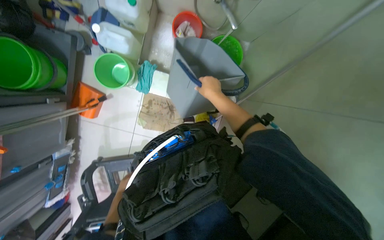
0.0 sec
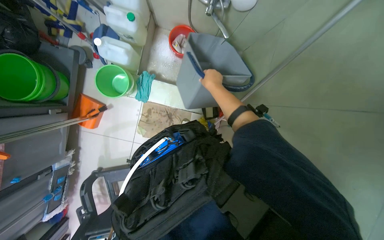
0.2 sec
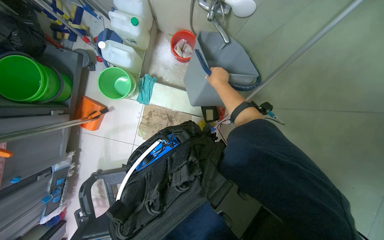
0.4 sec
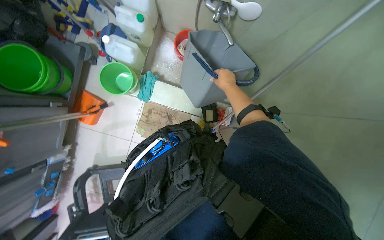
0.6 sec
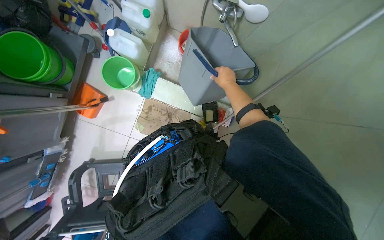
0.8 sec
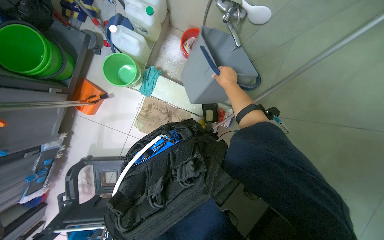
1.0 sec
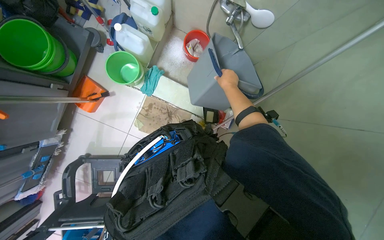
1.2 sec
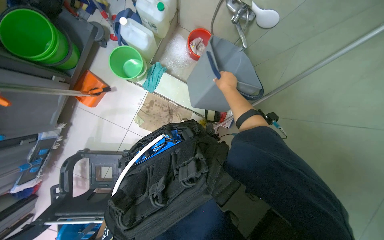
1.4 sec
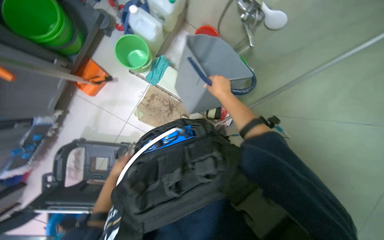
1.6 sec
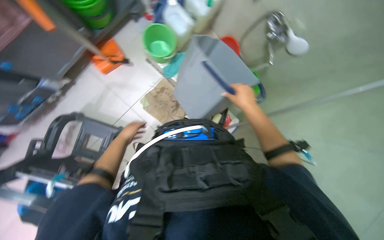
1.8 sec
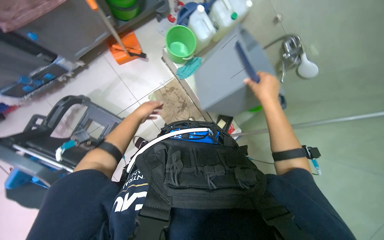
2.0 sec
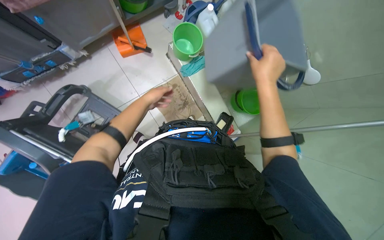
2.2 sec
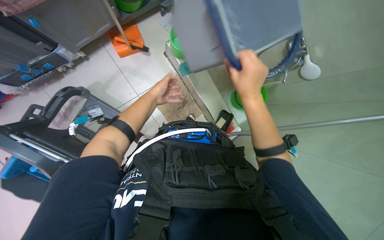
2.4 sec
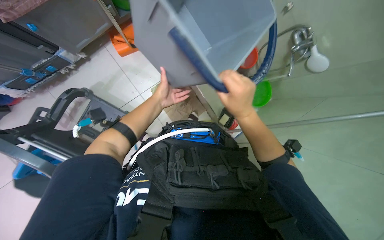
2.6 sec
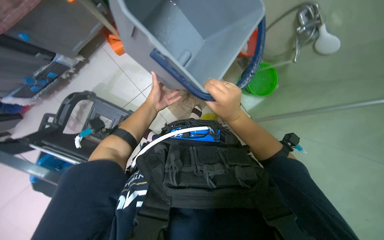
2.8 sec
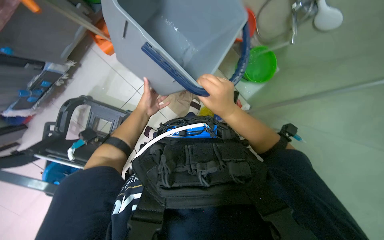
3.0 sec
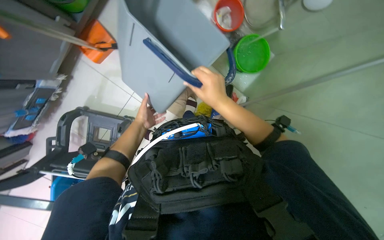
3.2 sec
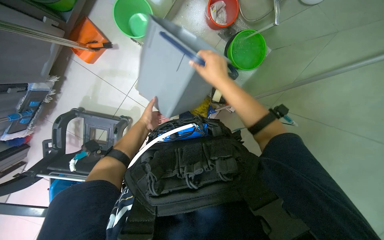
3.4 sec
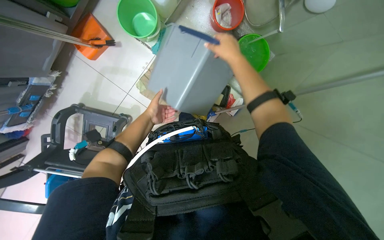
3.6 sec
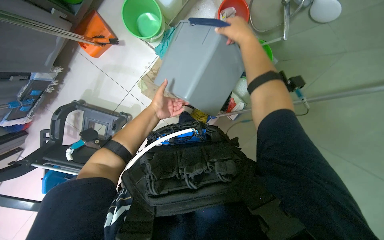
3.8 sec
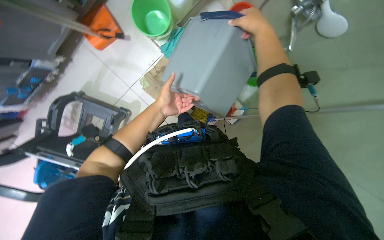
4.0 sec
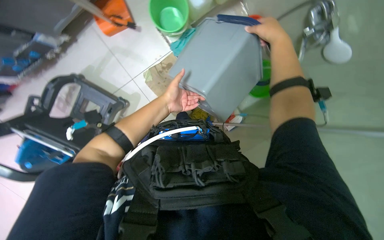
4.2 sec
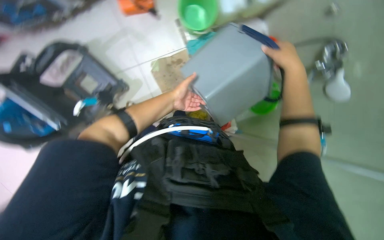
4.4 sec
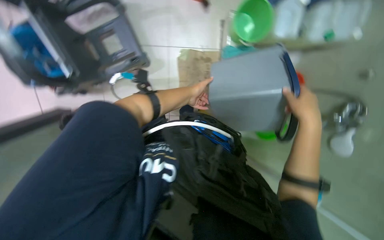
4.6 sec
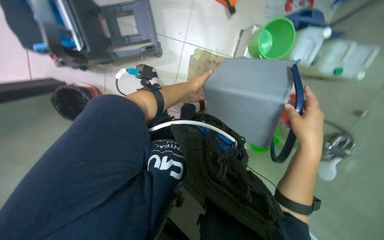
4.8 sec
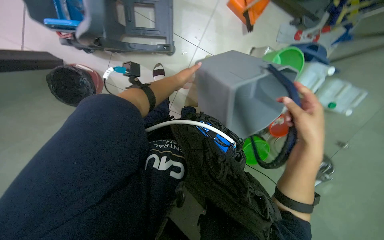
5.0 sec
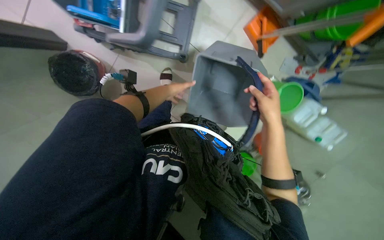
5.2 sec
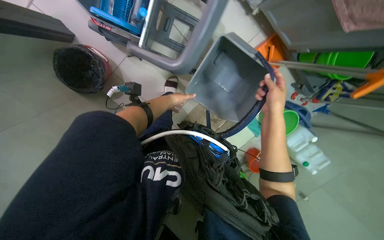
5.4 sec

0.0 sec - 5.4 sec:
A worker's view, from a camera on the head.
Job: organizing items.
The whole recording: Cleaning and organizing cleaning supplies. The worker cleans and organizes various buckets and the mop wringer on the cleaning cart.
2.8 sec - 4.0 sec: The left hand moves roughly 15 cm farther from the camera and comes back, while the right hand heads up the picture, covering roughly 25 cm.
4.0 sec - 5.4 sec: The view swings some 20 degrees to the right. Everything in view rotates some 90 degrees clockwise.

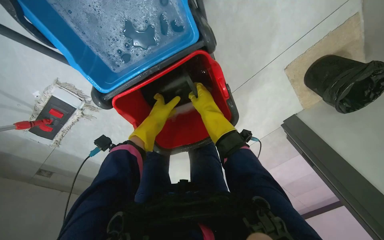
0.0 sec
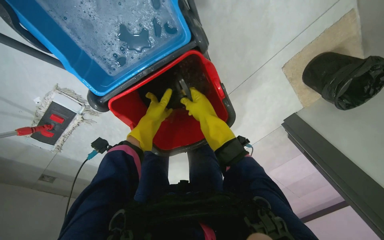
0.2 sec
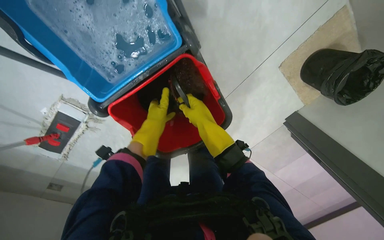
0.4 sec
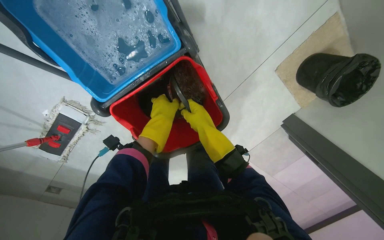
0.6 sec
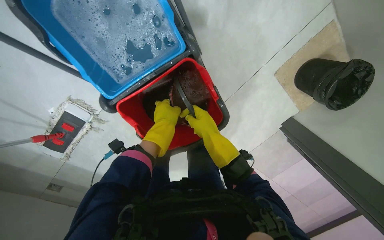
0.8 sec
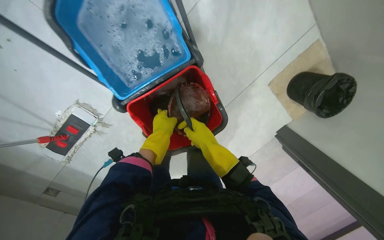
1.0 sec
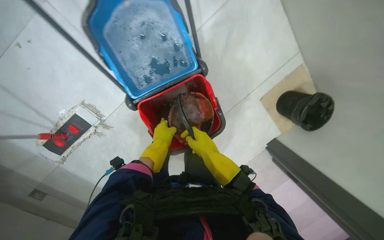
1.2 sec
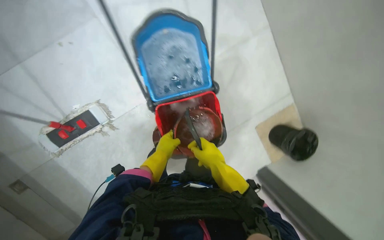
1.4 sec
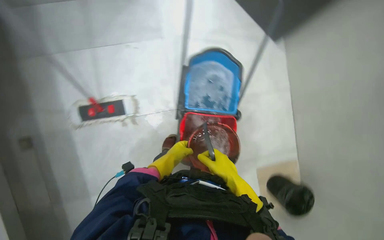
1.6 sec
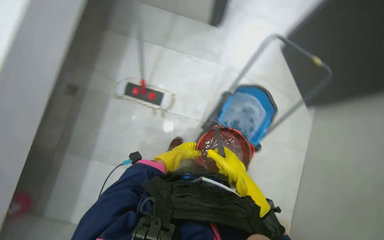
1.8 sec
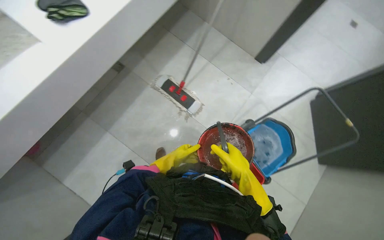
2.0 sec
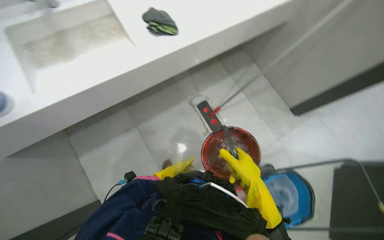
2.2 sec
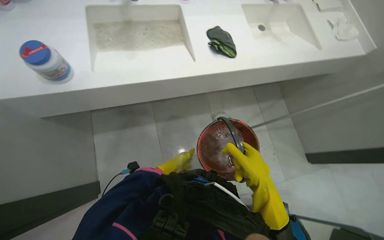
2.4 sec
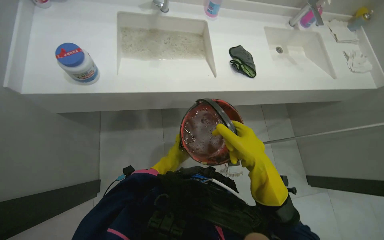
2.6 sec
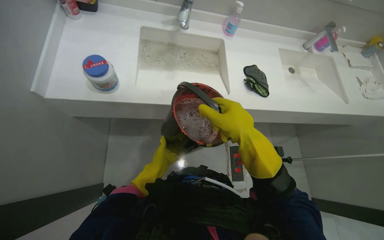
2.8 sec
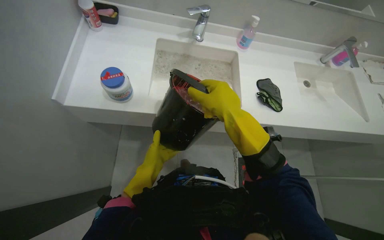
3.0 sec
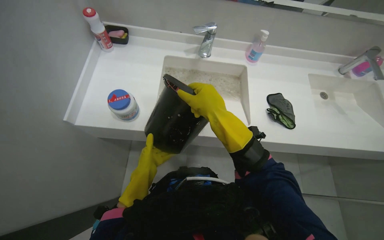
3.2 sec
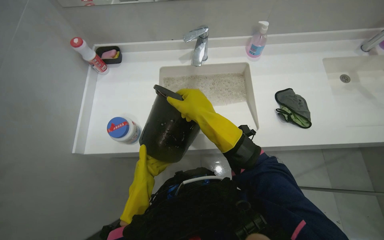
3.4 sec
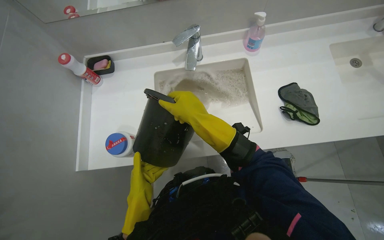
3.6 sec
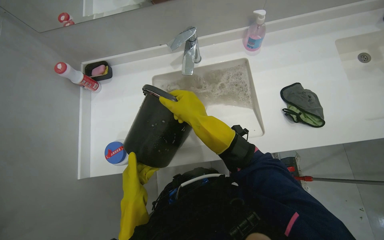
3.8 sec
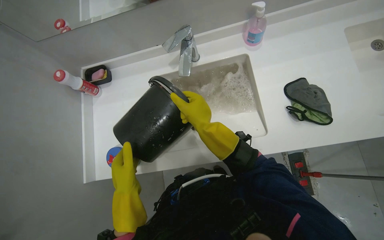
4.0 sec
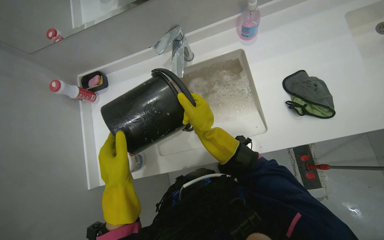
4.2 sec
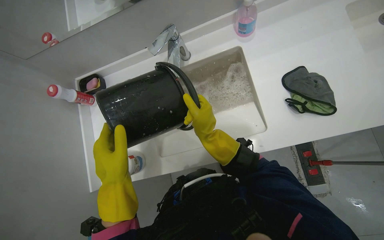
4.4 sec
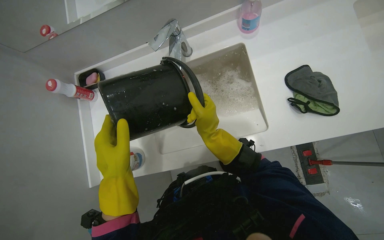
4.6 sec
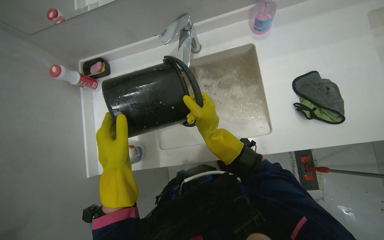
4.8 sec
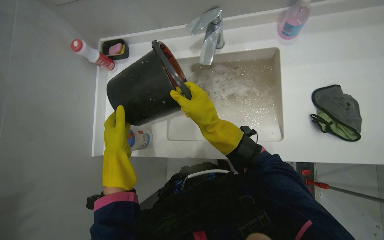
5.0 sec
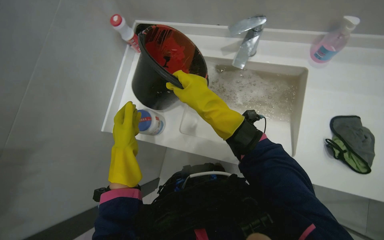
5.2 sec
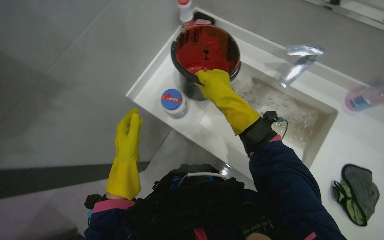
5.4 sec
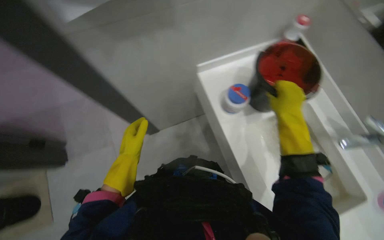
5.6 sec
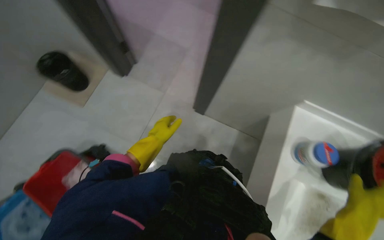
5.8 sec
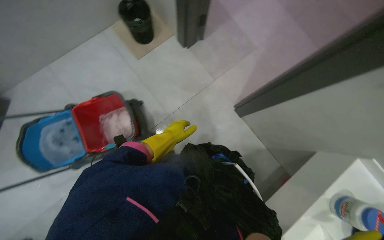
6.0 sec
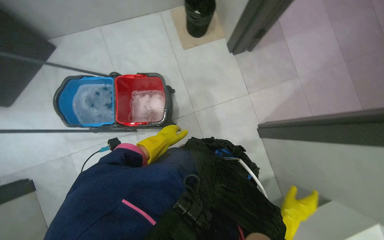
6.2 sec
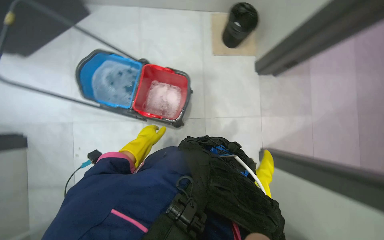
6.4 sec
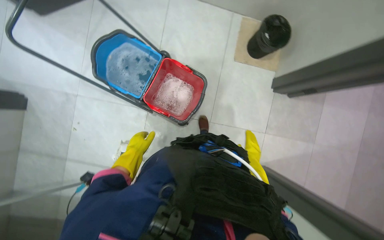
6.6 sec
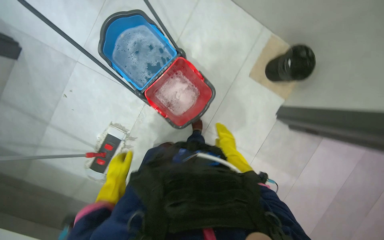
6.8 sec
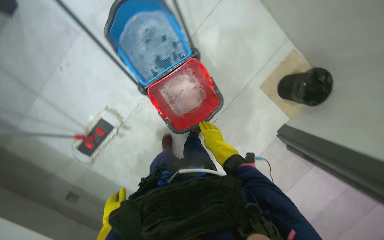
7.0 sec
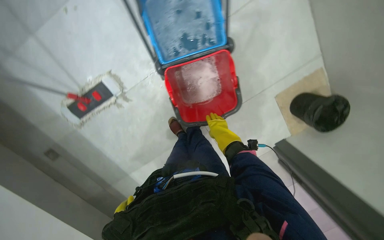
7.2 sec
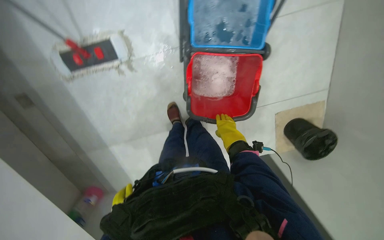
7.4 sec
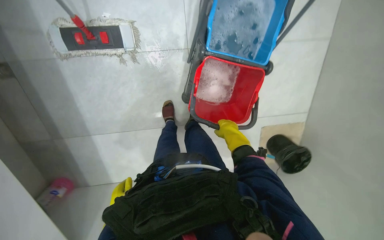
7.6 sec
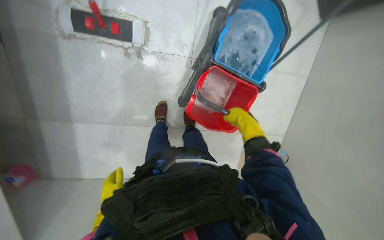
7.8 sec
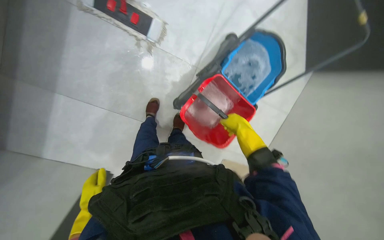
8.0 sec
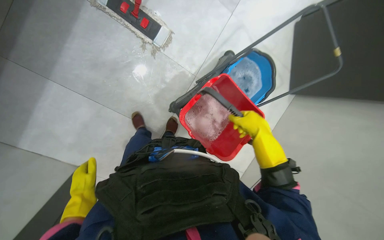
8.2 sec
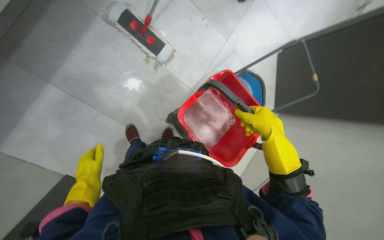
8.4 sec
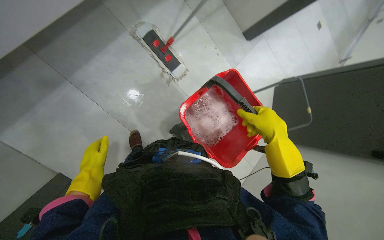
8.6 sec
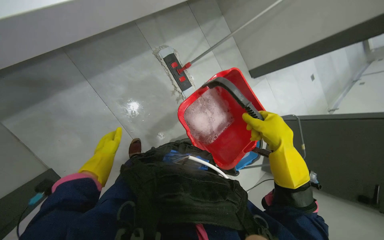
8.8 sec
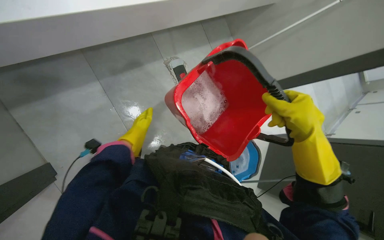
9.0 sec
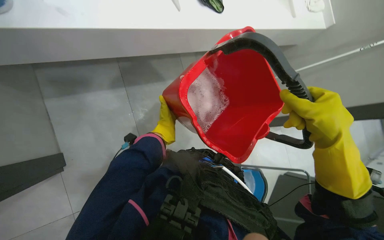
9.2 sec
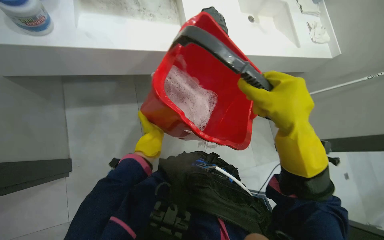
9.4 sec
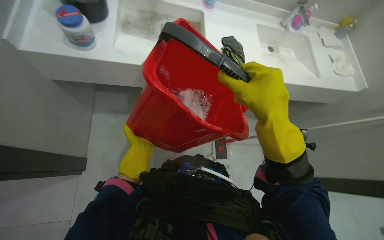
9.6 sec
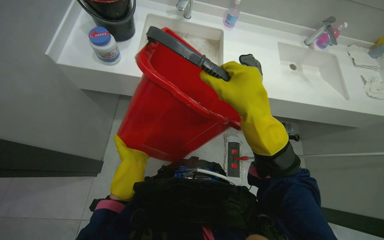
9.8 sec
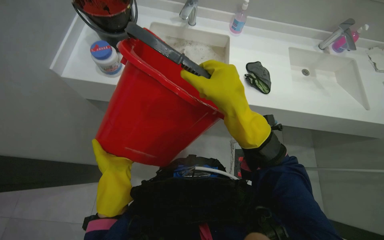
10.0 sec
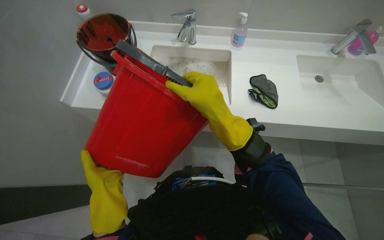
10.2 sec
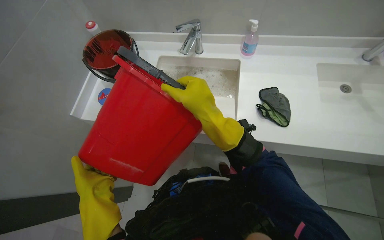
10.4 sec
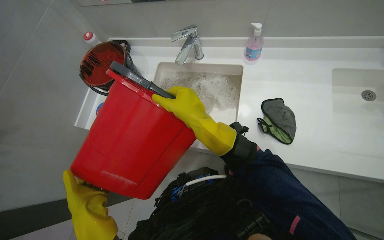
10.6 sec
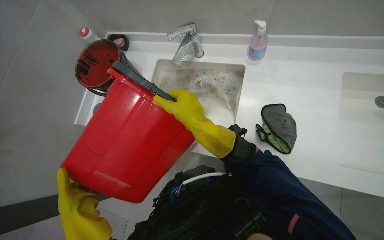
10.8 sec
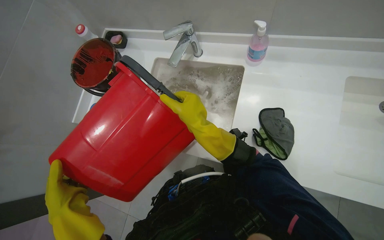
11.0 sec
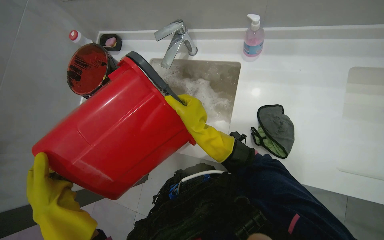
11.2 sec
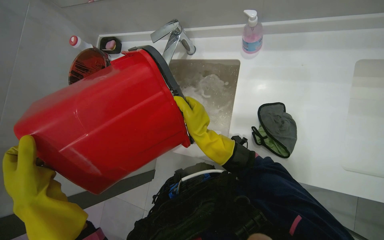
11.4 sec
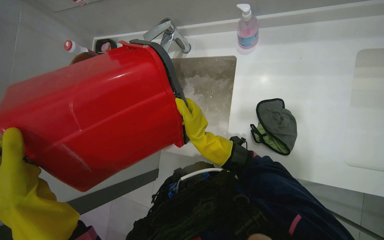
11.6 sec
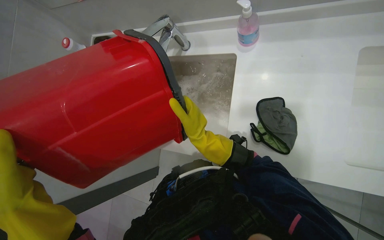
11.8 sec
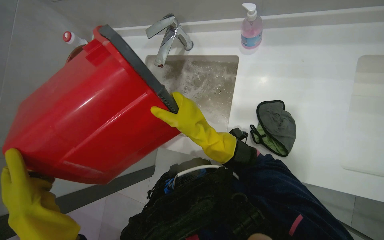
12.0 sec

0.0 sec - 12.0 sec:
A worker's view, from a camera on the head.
Job: preparing cleaning supplies.
The whole recording: Emptying and refilling cleaning buckets. The worker empties dirty water from cleaning buckets into the sink and refills a bucket with clean water.
0.0 sec - 1.6 sec: The camera is carried approximately 50 cm. The wearer looks approximately 35 degrees further upward. The scene turns approximately 30 degrees clockwise in the picture.
1.6 sec - 3.0 sec: The head travels approximately 60 cm. The wearer looks some 100 degrees further to the left. The camera pitches upward, by approximately 30 degrees.
3.0 sec - 4.4 sec: The view swings roughly 20 degrees to the left. The right hand travels farther from the camera by about 25 cm; the left hand shifts some 15 cm nearer to the camera.
4.4 sec - 6.0 sec: The wearer's head swings some 150 degrees to the left.
6.0 sec - 7.6 sec: The camera is carried about 50 cm. The view tips downward by some 15 degrees. The scene turns roughly 120 degrees clockwise in the picture.
7.6 sec - 9.0 sec: The wearer moves about 50 cm. The view swings roughly 25 degrees to the right. The view tilts roughly 45 degrees upward. The scene rotates clockwise by some 55 degrees.
9.0 sec - 10.4 sec: The head rotates roughly 45 degrees to the left. The wearer looks roughly 40 degrees further upward.

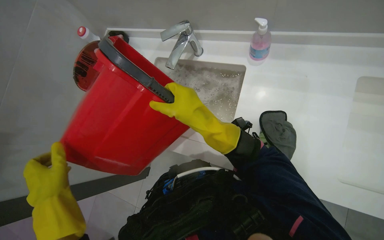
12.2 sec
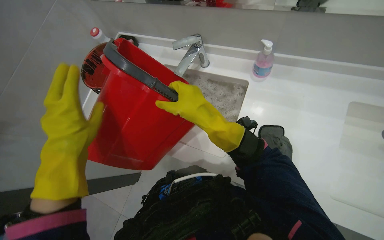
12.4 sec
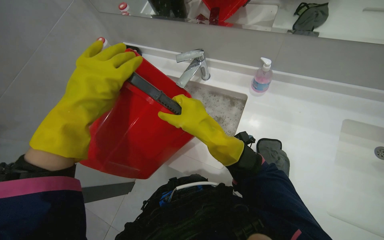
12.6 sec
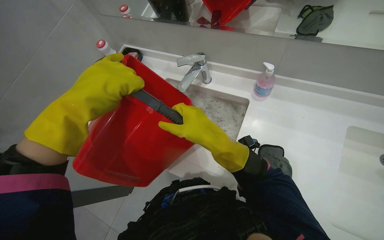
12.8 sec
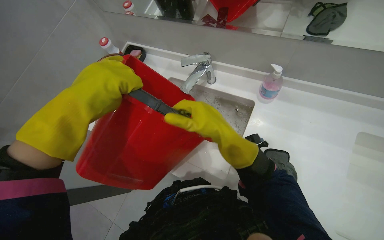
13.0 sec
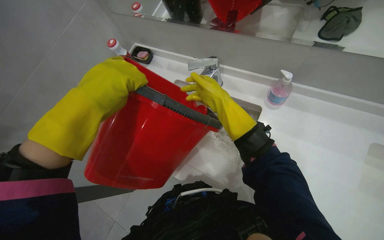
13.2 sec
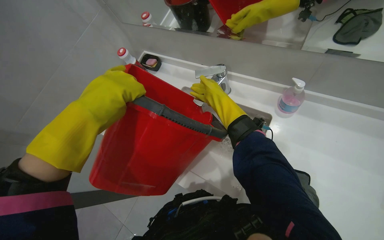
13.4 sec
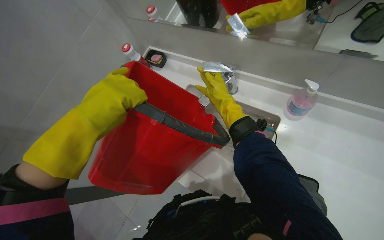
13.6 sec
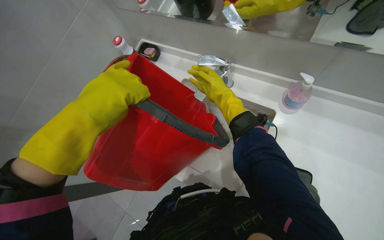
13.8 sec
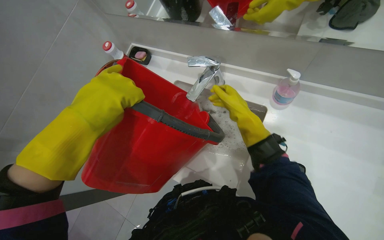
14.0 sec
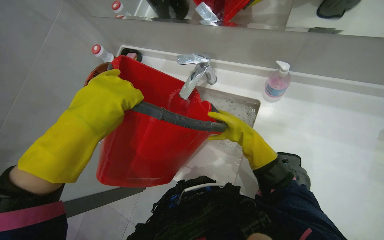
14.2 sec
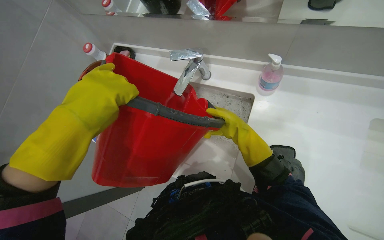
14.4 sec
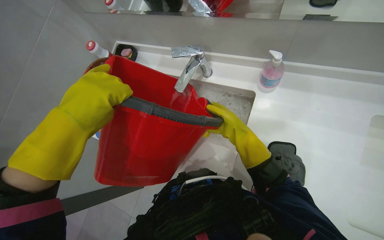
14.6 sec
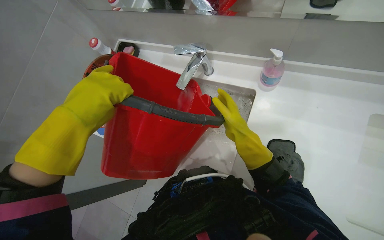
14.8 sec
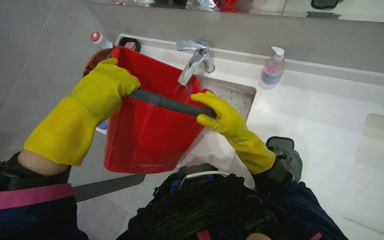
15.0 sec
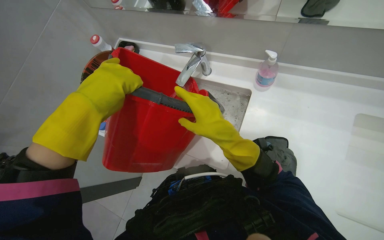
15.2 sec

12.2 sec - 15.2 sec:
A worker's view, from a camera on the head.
Job: preparing cleaning supplies.
The whole recording: Emptying and refilling cleaning buckets. The worker empties dirty water from cleaning buckets into the sink and refills a bucket with clean water.
12.2 sec - 13.8 sec: The right hand heads farther from the camera and up the picture, covering about 30 cm. Meanwhile the left hand is displaced up the picture by approximately 25 cm.
13.8 sec - 15.2 sec: The right hand heads nearer to the camera and down the picture, covering some 25 cm.
